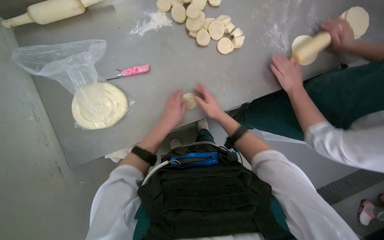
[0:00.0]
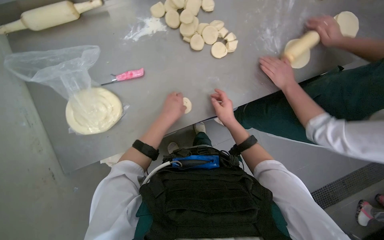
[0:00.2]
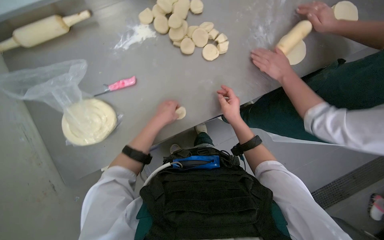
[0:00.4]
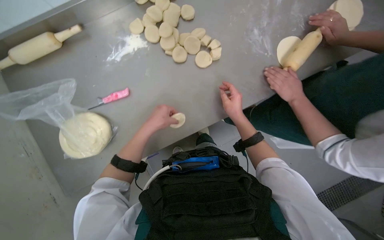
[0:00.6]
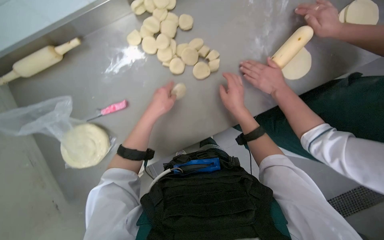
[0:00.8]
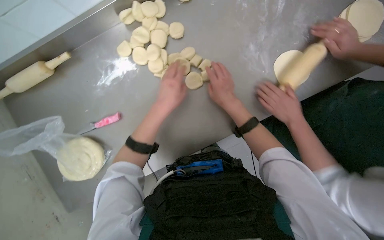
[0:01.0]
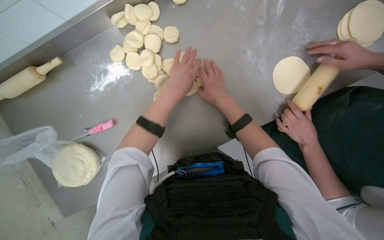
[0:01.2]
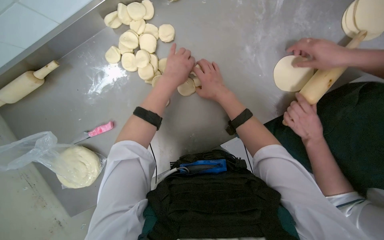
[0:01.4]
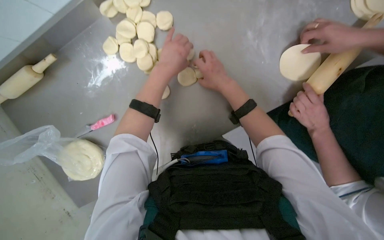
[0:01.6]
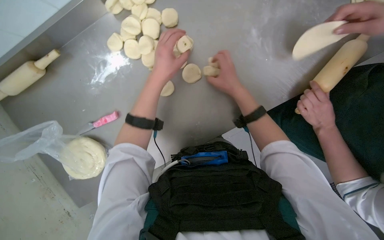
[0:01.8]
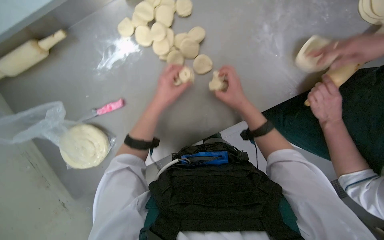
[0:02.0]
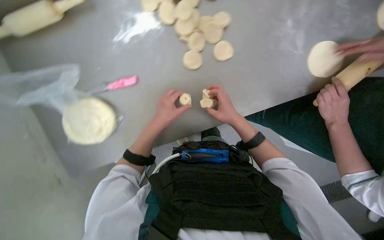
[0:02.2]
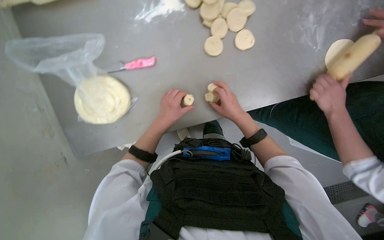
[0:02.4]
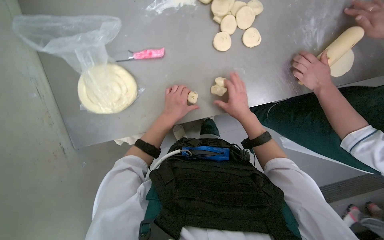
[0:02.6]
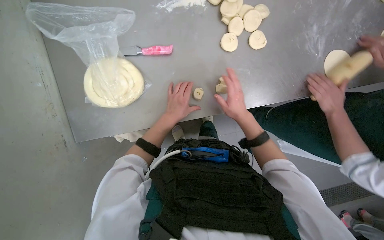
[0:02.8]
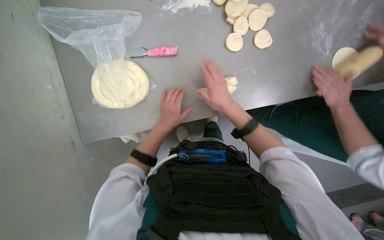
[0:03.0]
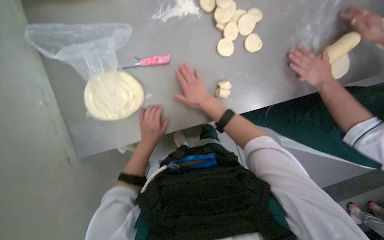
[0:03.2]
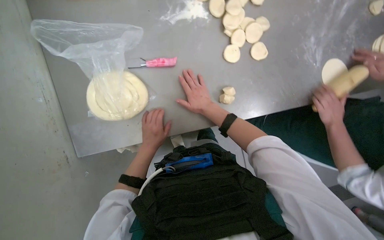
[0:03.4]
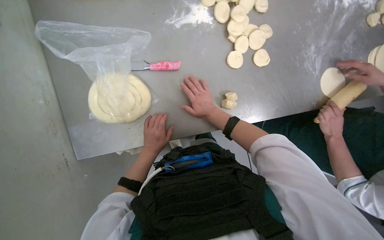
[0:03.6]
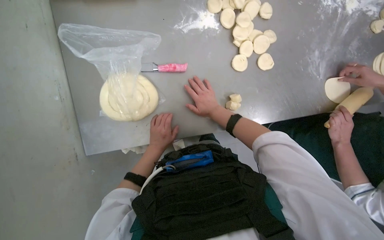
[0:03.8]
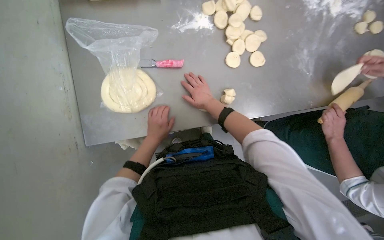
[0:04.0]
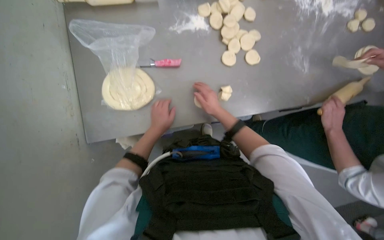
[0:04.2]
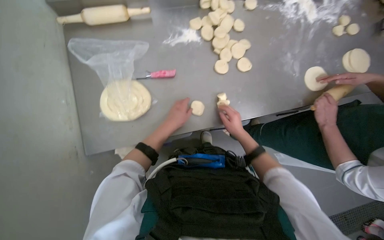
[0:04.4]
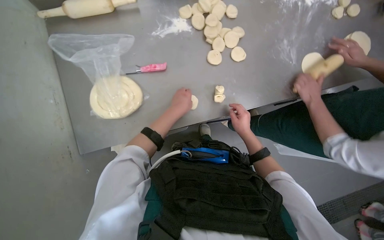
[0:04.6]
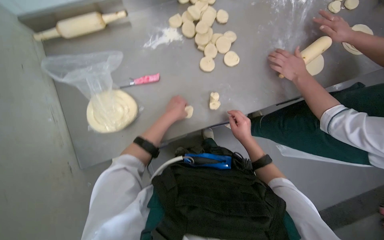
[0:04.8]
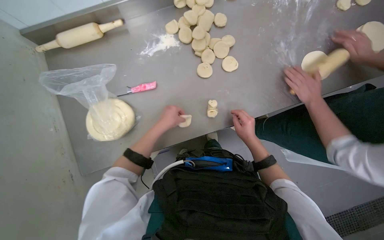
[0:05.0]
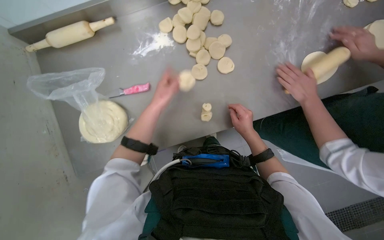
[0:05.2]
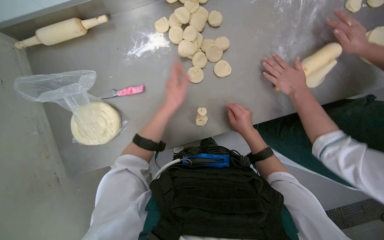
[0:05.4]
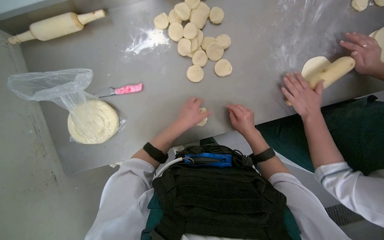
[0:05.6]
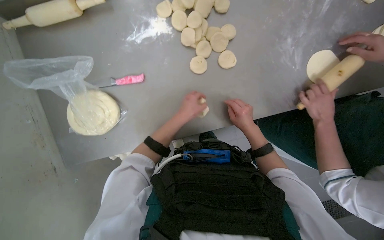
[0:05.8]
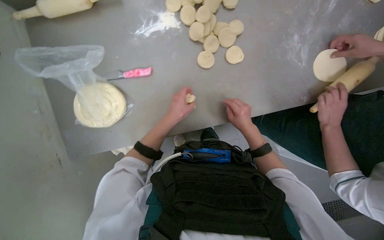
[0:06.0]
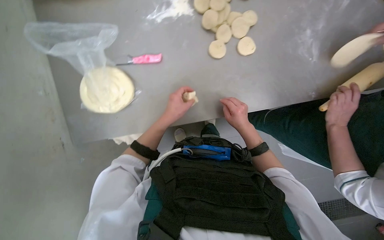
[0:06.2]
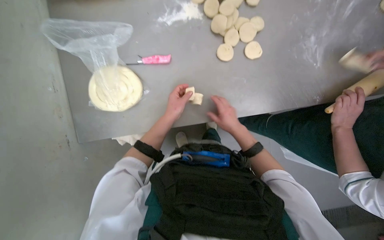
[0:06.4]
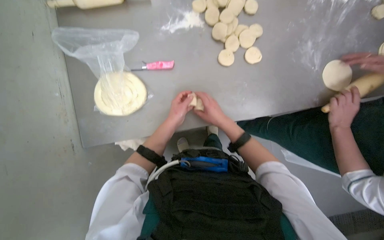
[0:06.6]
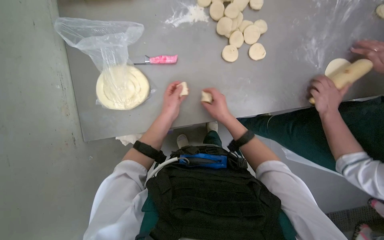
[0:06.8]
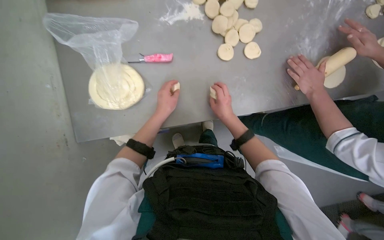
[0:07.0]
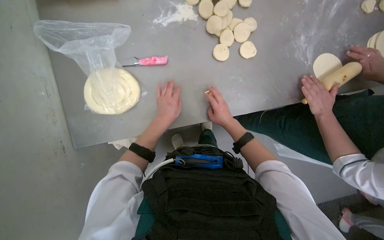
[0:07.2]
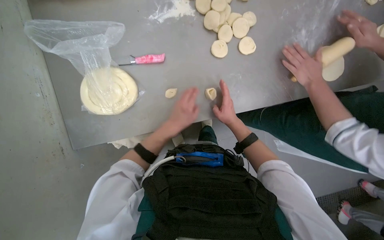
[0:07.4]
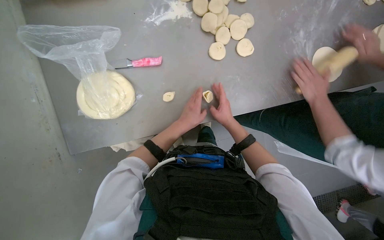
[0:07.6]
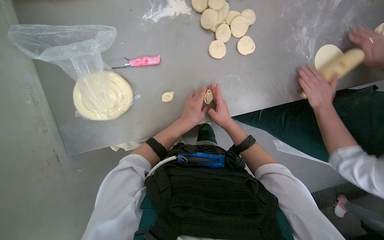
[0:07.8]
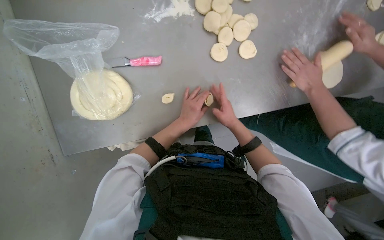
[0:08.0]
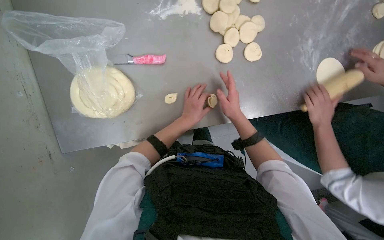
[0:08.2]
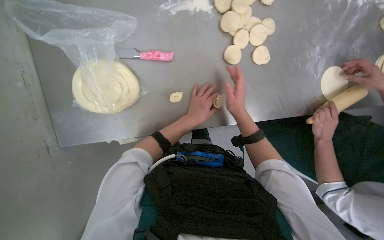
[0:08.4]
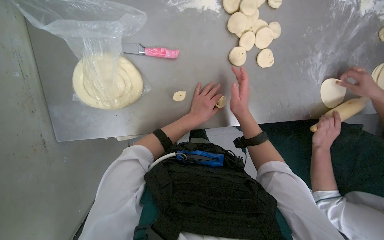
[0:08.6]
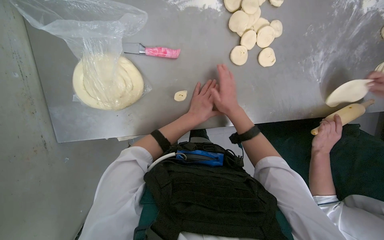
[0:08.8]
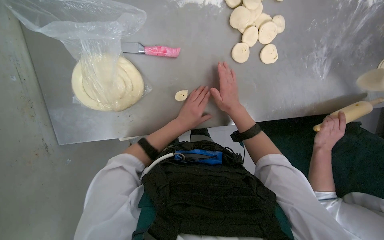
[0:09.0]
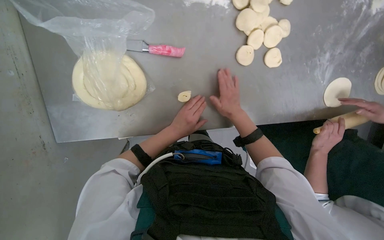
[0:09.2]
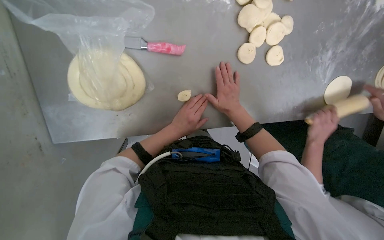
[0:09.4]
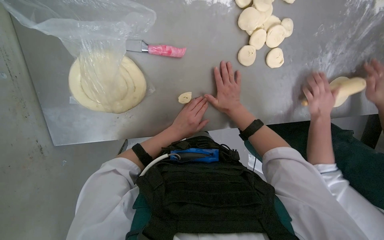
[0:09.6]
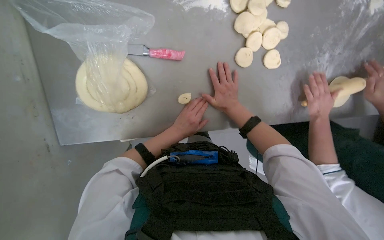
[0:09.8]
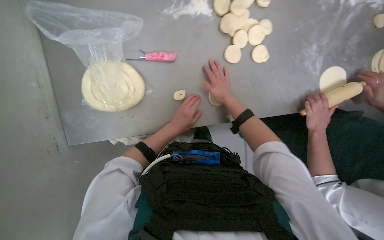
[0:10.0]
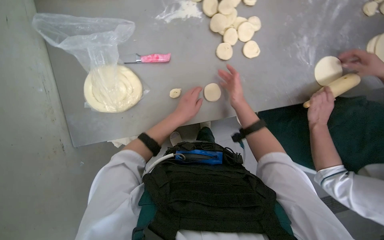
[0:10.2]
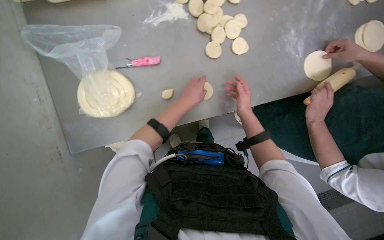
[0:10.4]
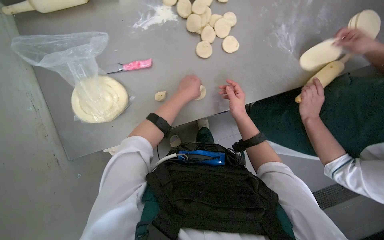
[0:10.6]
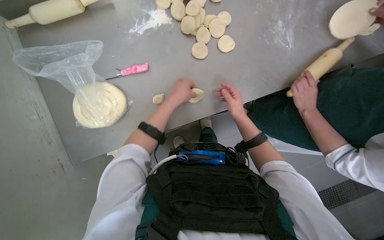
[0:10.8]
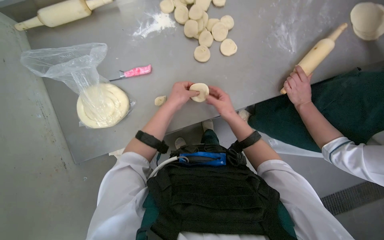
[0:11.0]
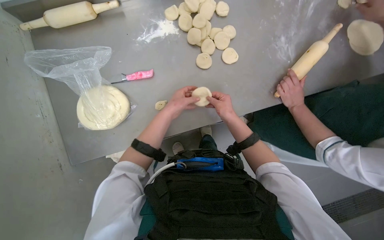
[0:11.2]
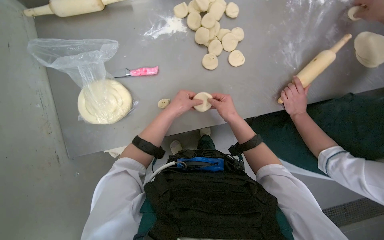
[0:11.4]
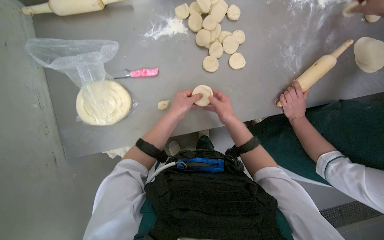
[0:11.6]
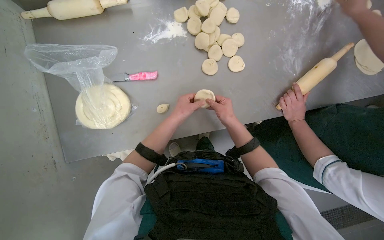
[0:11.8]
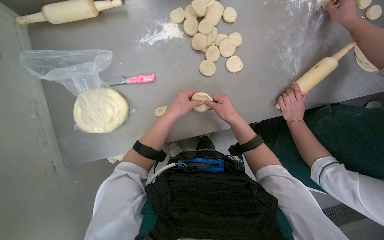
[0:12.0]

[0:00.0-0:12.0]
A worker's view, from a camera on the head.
Job: preparing food.
The whole recording: Rolling and flattening dough pieces. The worker rolls small dough pieces into balls and then flattens them on the table.
0:00.0 to 0:01.6: The wearer looks approximately 10 degrees further downward. The hands both shift up the picture by about 30 cm.
0:01.6 to 0:03.0: The left hand moves down the picture and farther from the camera, approximately 40 cm. The right hand is displaced down the picture by about 20 cm.
0:06.0 to 0:07.6: The right hand goes about 10 cm farther from the camera.
0:09.0 to 0:10.4: The right hand goes approximately 15 cm to the right and farther from the camera.
0:10.4 to 0:12.0: The hands make small movements and keep their place.

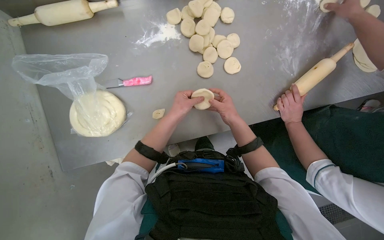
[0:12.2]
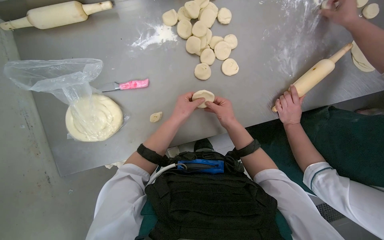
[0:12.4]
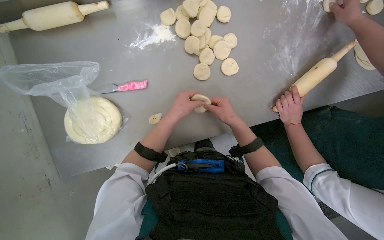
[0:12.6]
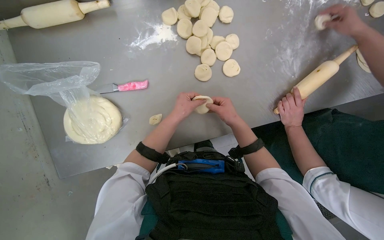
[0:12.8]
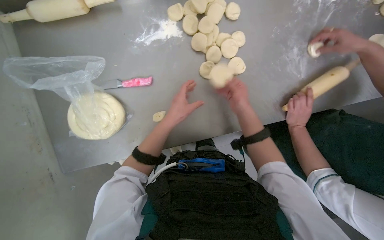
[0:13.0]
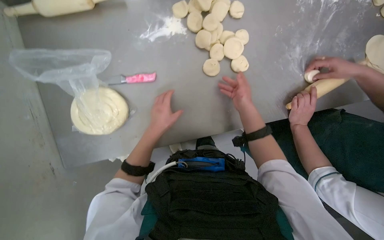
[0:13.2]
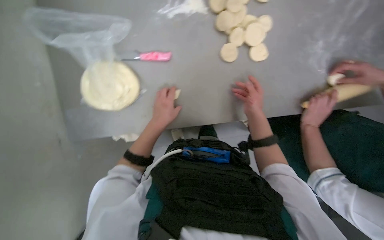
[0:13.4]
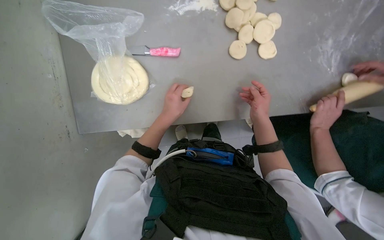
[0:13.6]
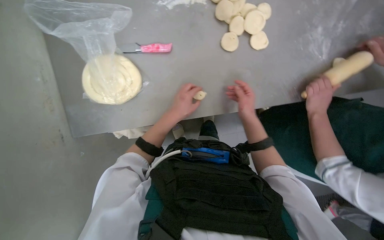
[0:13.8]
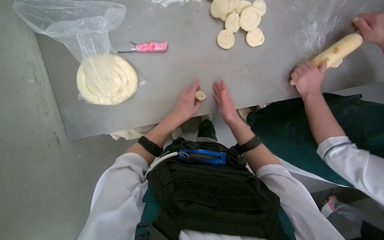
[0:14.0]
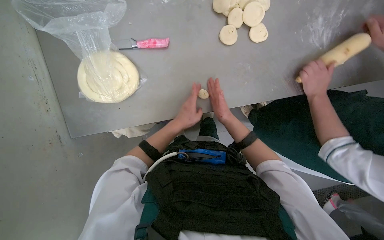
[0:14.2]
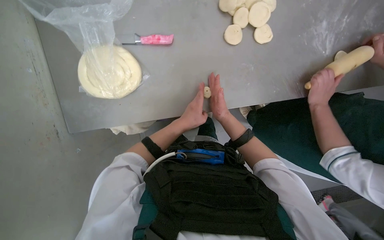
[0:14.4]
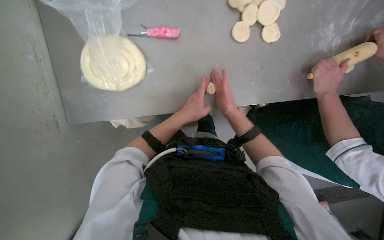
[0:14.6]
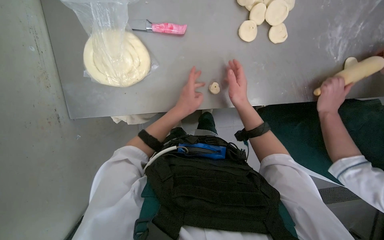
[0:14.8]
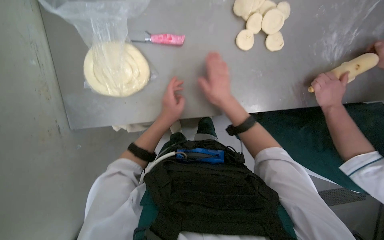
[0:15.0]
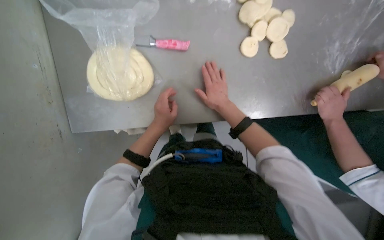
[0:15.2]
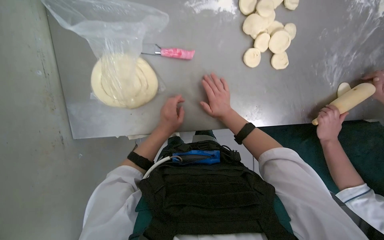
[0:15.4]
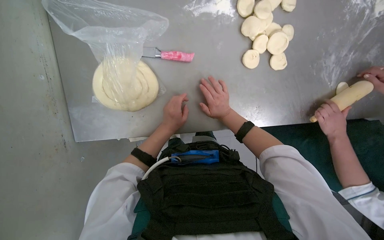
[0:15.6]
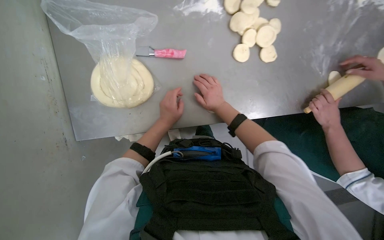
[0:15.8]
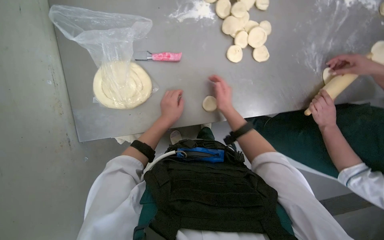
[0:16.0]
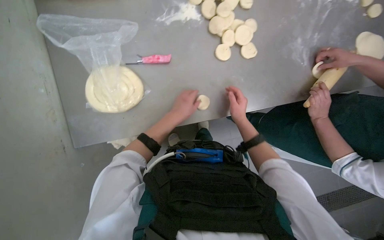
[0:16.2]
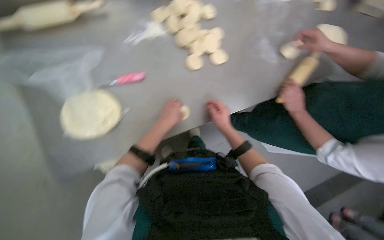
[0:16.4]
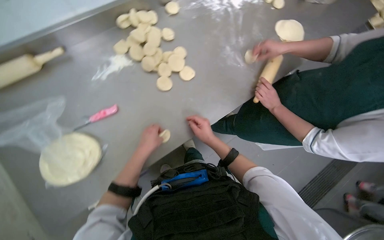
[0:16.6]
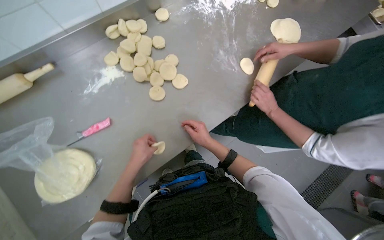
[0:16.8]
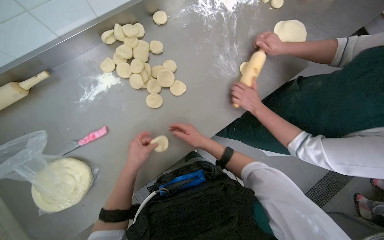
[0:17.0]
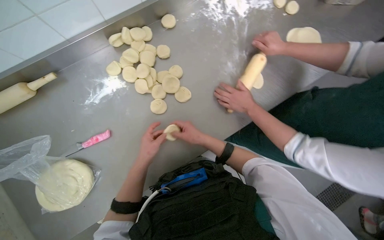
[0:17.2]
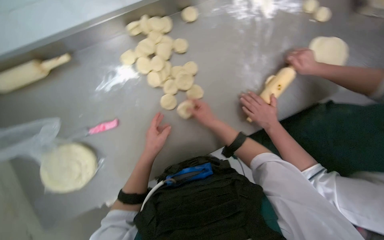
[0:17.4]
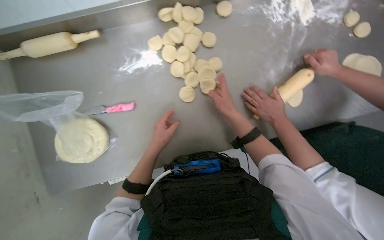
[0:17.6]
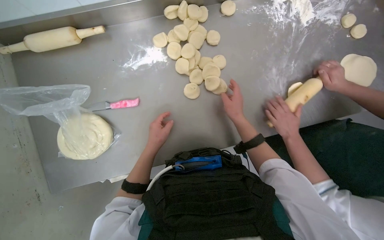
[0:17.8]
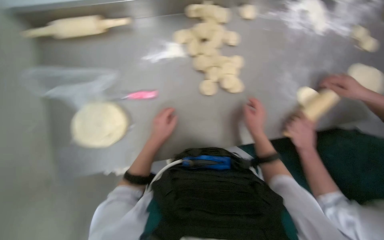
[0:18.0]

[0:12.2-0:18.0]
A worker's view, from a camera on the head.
Job: preparing food.
The whole recording: Rolling and flattening dough pieces. The worker rolls small dough pieces into balls and then flattens them on the table.
0:13.6 to 0:15.0: The right hand travels to the left by roughly 15 cm.
0:15.0 to 0:16.6: The camera pitches upward, by approximately 15 degrees. The scene turns approximately 30 degrees counterclockwise in the picture.

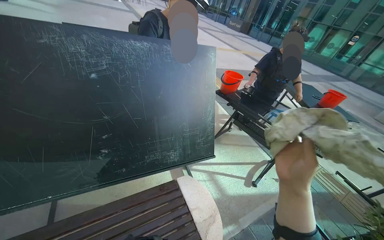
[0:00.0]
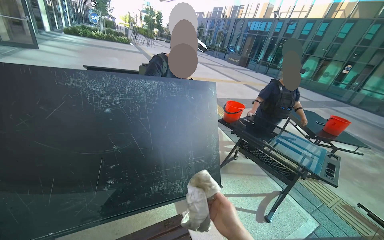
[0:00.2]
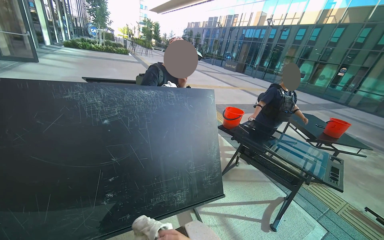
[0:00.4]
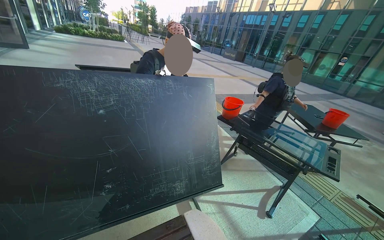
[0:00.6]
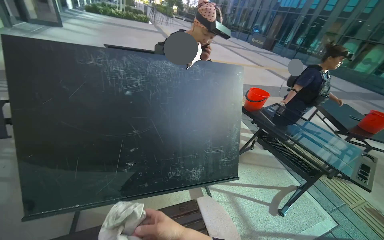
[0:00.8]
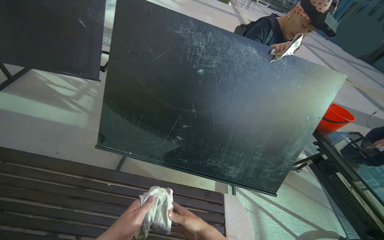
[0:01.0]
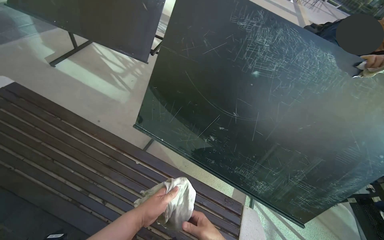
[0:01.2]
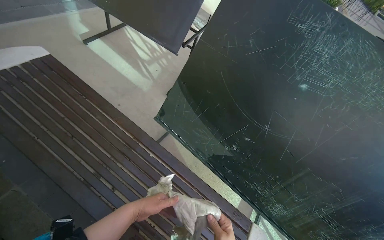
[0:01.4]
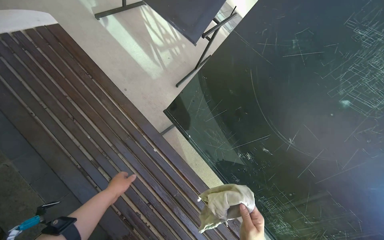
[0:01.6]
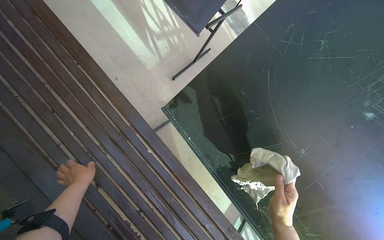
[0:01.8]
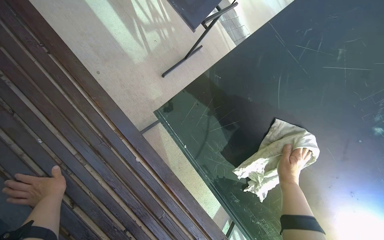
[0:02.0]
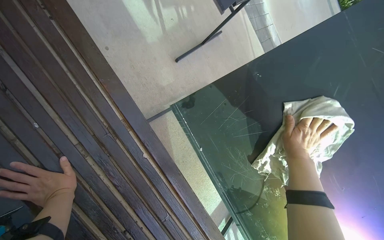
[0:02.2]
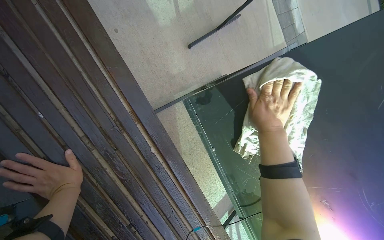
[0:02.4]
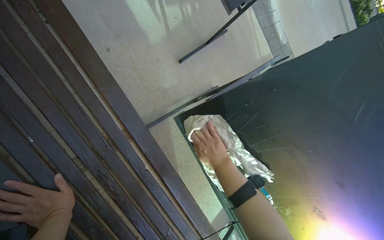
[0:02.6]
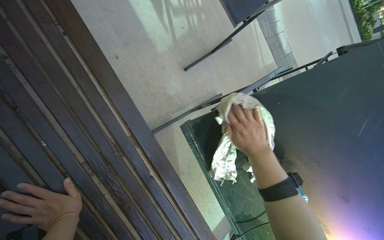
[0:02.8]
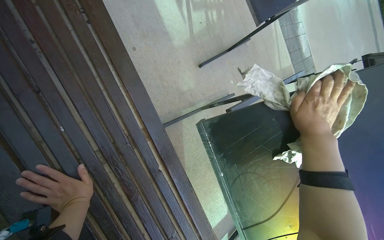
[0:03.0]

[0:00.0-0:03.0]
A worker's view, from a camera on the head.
Job: wiping surfaces.
The whole recording: Cleaning table frame and underside. The worker wipes the frame and underside of the display table with a cloth.
0:00.0 to 0:01.6: The wearer moves about 40 cm. The wearer looks about 65 degrees further to the left.
0:01.6 to 0:03.0: The wearer moves approximately 40 cm.
